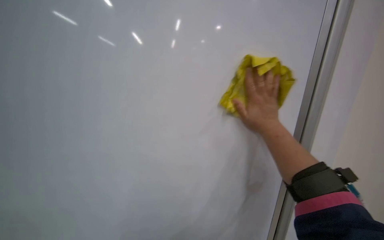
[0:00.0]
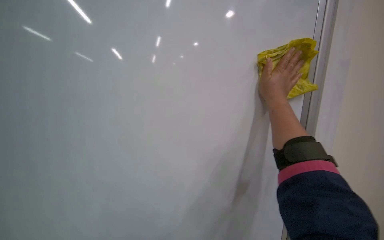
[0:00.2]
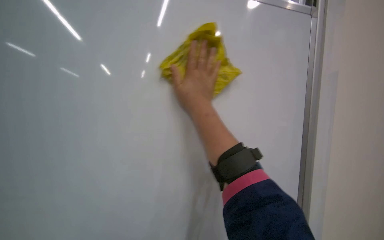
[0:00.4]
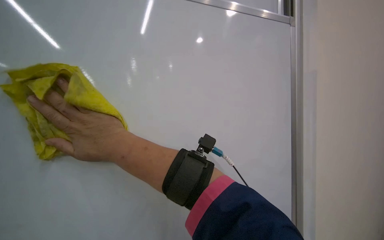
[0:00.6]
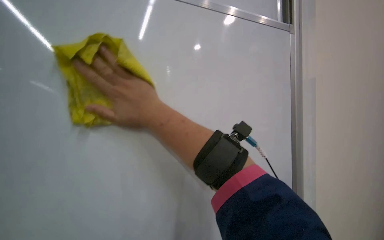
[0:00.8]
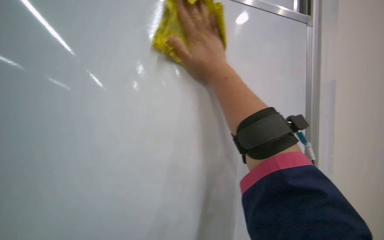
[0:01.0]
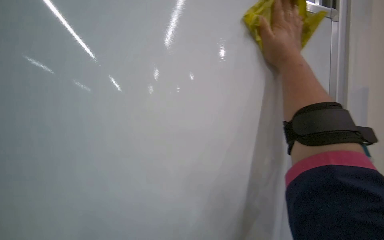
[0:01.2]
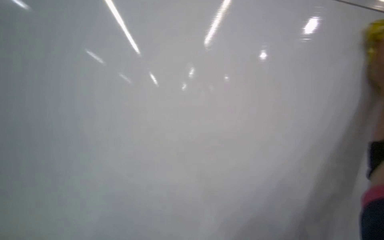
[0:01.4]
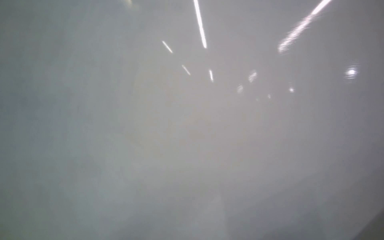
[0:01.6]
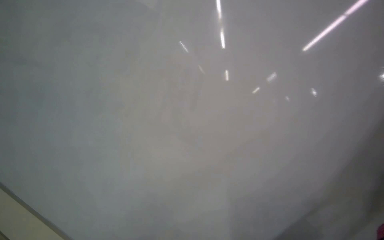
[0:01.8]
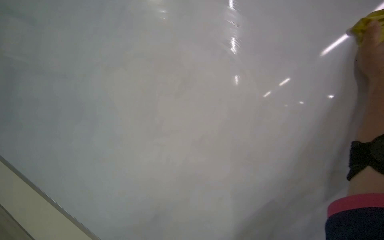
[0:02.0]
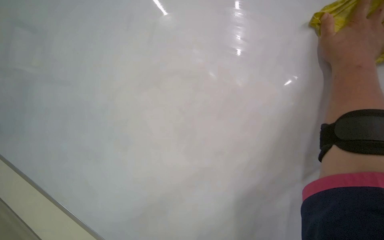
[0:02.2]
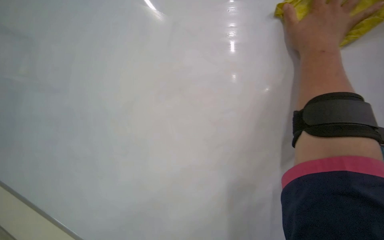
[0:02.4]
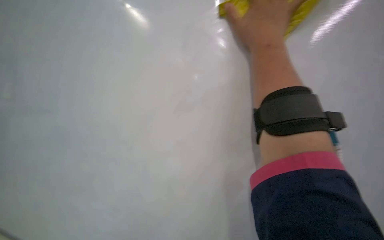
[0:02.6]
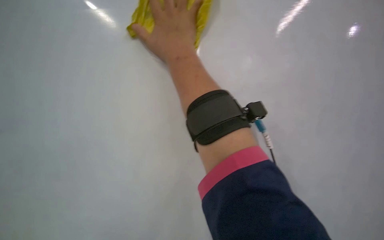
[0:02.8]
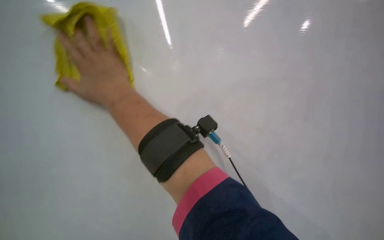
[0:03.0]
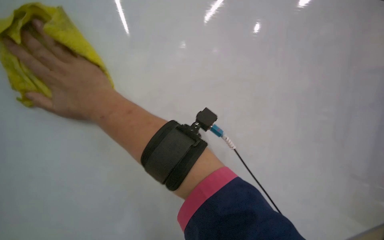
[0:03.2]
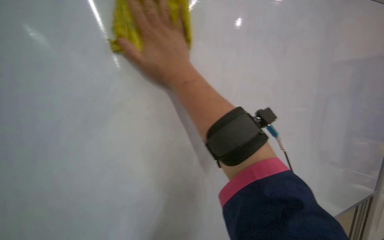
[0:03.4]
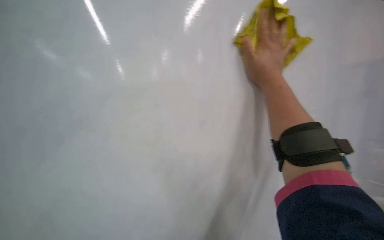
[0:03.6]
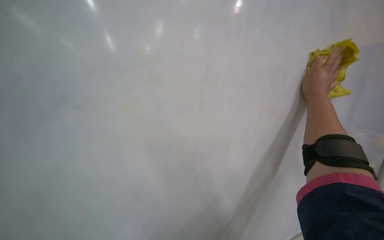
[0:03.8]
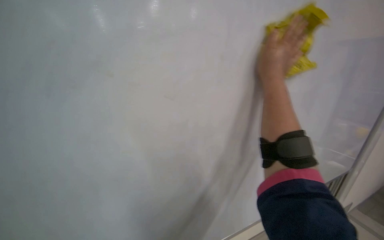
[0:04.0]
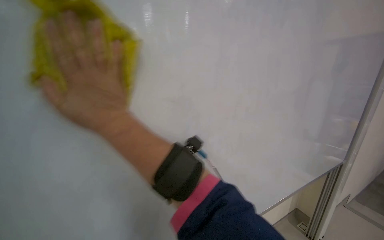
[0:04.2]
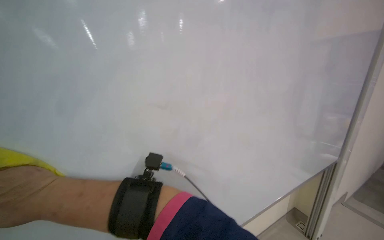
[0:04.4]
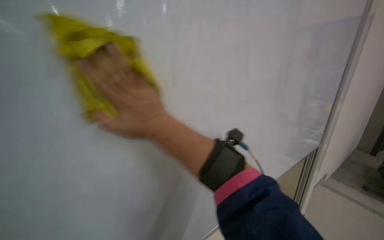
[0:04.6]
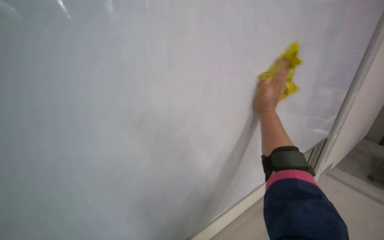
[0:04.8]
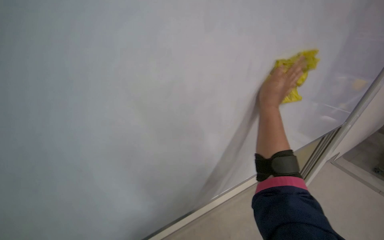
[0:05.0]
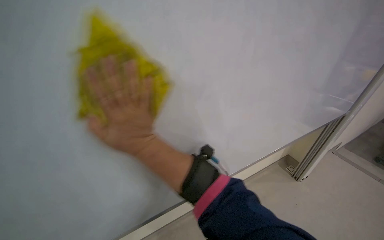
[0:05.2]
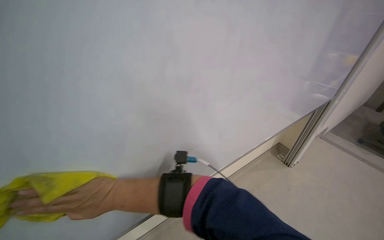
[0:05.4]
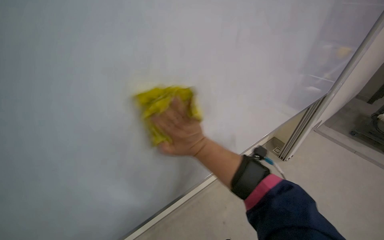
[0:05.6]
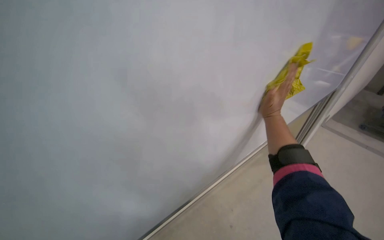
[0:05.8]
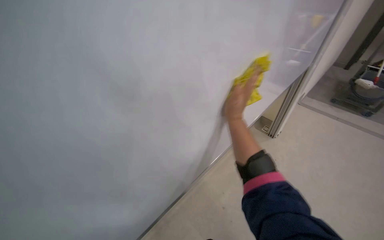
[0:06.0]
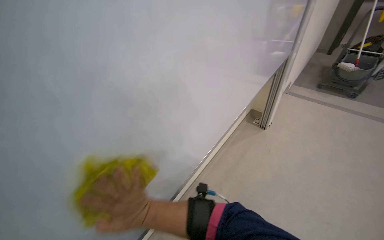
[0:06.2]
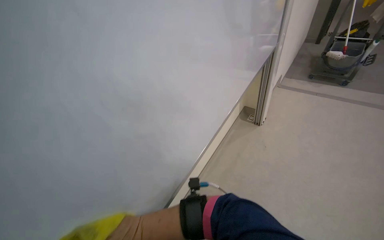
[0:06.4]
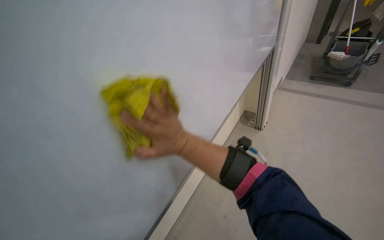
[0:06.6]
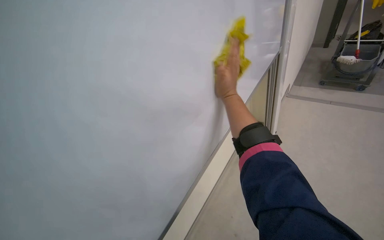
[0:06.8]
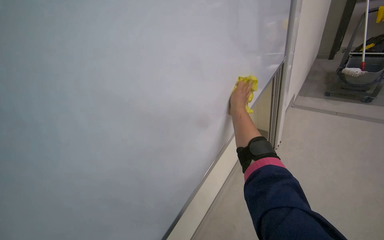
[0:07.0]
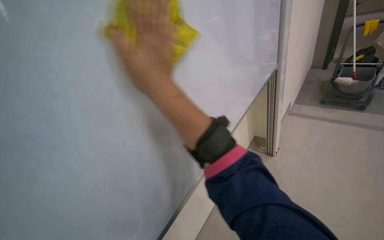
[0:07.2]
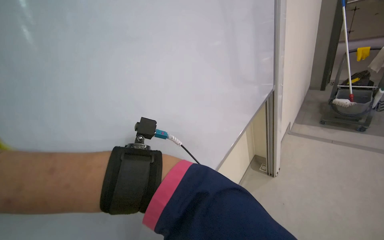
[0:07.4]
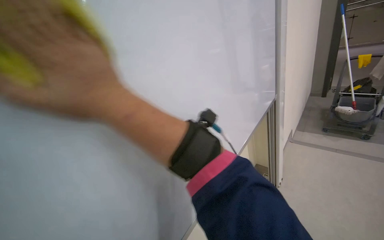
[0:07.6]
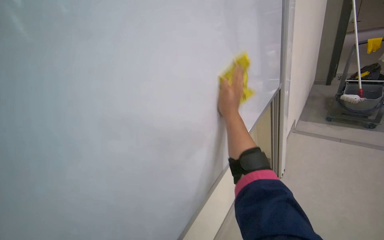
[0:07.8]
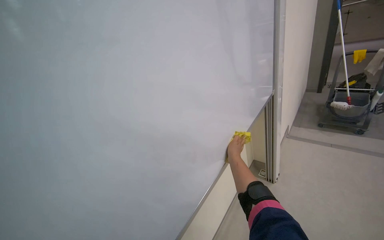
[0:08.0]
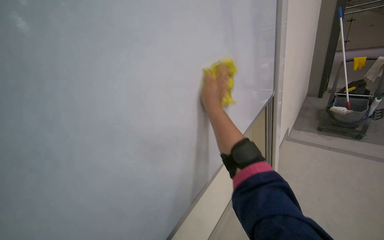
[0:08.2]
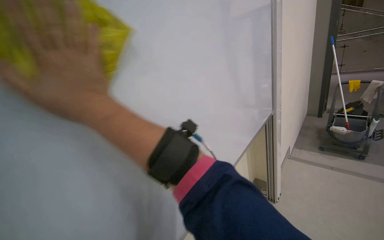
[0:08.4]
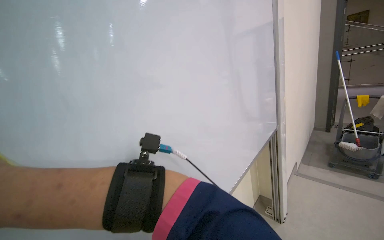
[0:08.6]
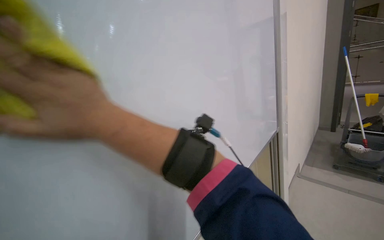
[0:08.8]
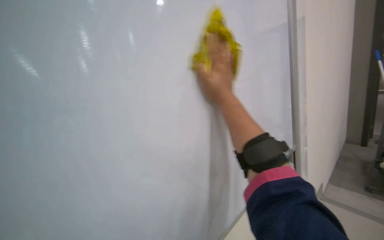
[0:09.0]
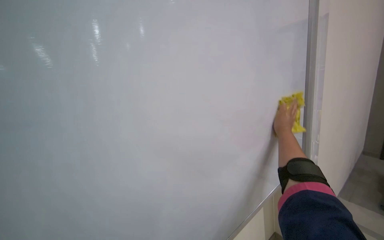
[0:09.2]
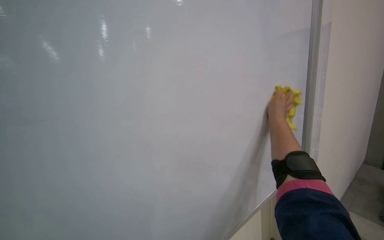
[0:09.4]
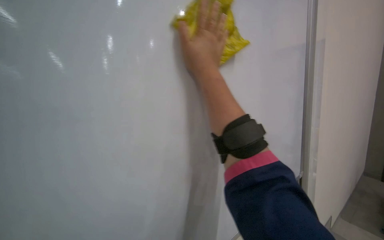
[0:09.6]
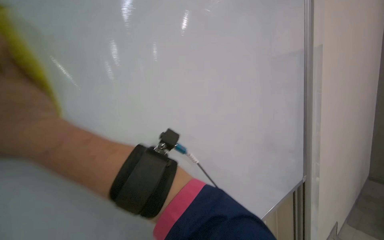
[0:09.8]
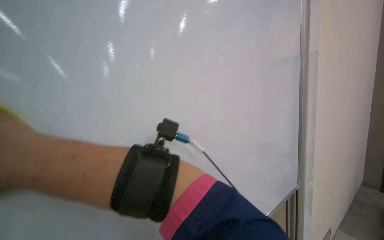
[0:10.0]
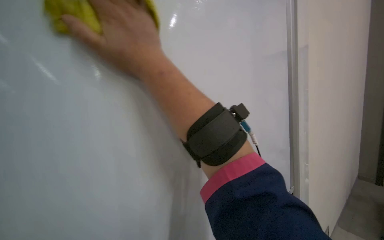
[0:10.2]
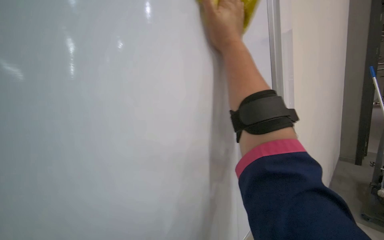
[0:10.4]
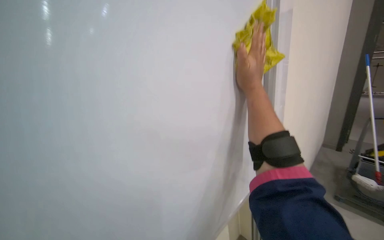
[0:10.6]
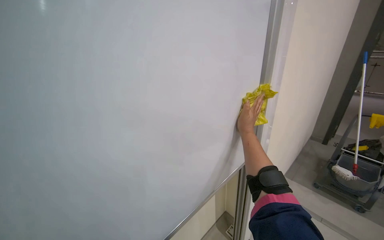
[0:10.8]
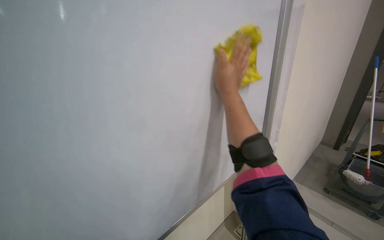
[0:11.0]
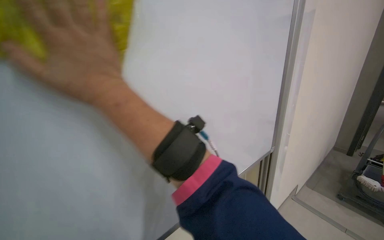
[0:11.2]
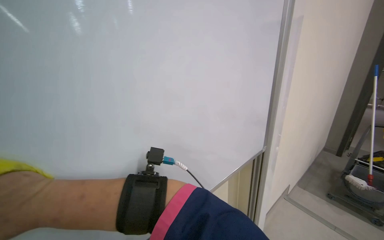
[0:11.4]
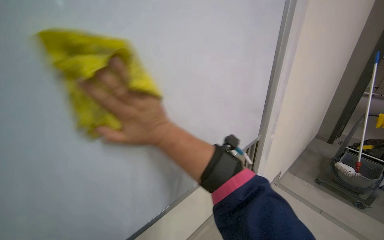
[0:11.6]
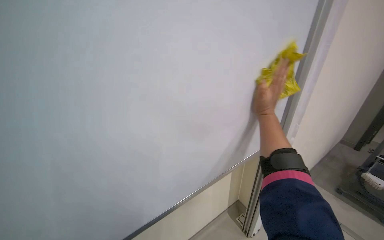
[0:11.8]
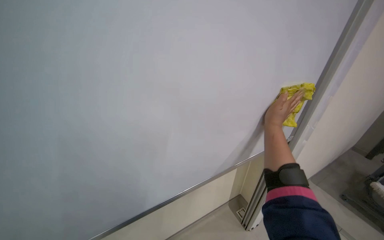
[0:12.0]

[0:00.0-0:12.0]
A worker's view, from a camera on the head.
Job: wiping surfaces.
The whole recording: Cleaning whiteboard. The worker prepares cleaning supplies and wipes the whiteboard with a cloth and cleaner.
0:03.0 to 0:04.4: The head rotates approximately 40 degrees to the left. The view tilts about 30 degrees downward.
0:06.0 to 0:07.6: The camera pitches upward, by about 20 degrees. The right hand travels down the picture and back again, about 40 cm each way.
0:09.0 to 0:10.4: The wearer looks roughly 35 degrees further to the right.
0:10.4 to 0:12.0: The view tilts some 15 degrees downward.

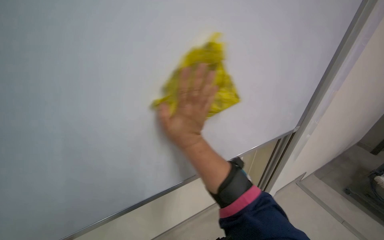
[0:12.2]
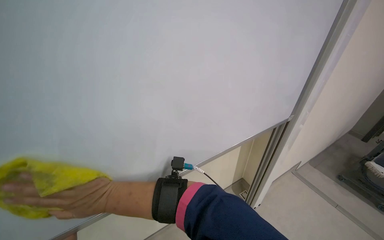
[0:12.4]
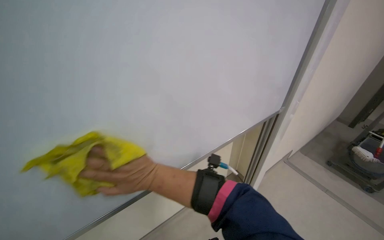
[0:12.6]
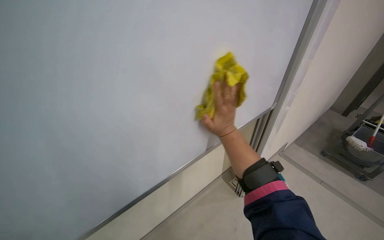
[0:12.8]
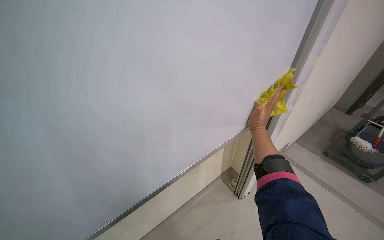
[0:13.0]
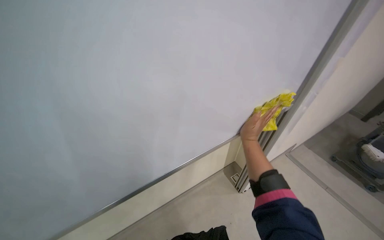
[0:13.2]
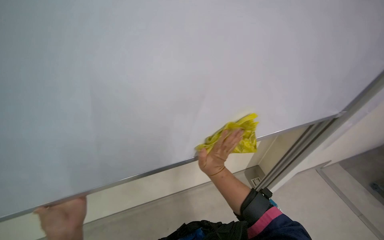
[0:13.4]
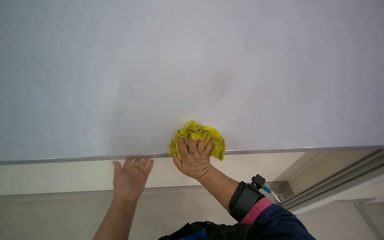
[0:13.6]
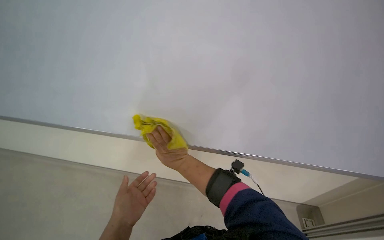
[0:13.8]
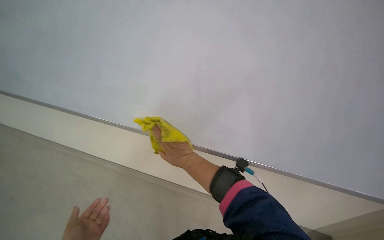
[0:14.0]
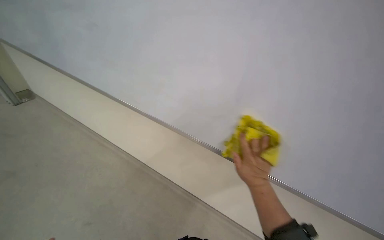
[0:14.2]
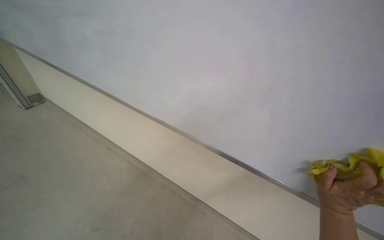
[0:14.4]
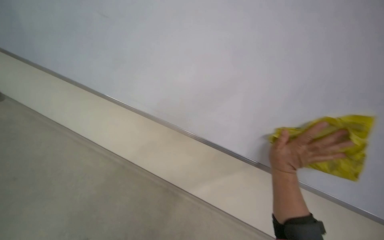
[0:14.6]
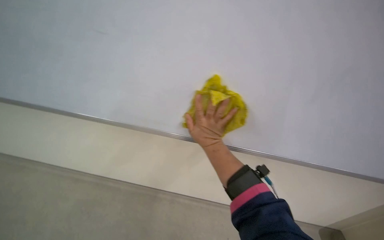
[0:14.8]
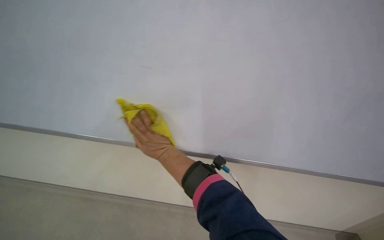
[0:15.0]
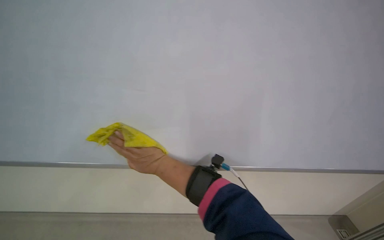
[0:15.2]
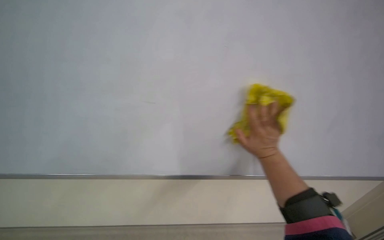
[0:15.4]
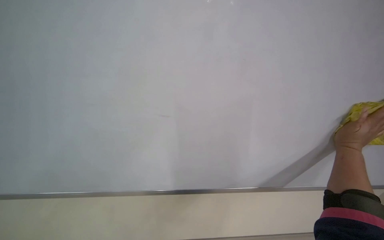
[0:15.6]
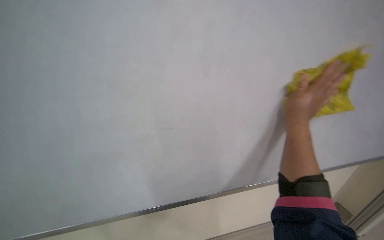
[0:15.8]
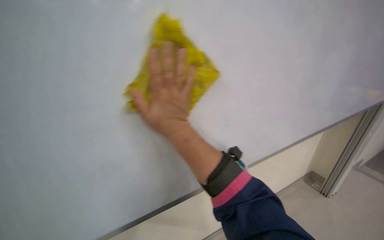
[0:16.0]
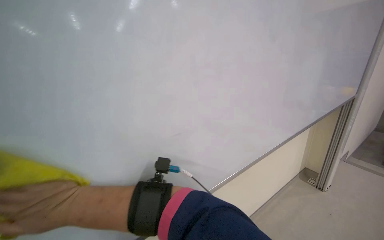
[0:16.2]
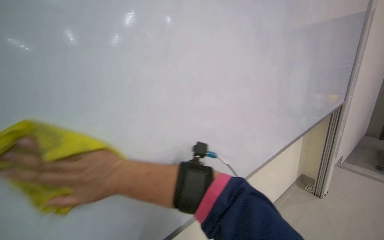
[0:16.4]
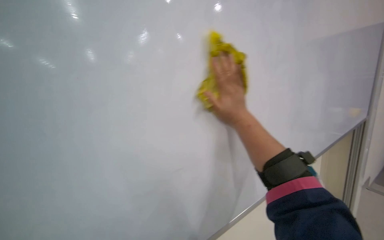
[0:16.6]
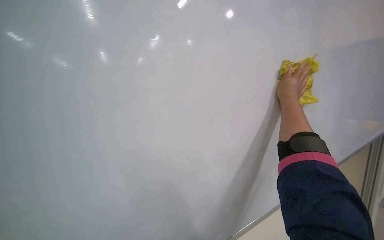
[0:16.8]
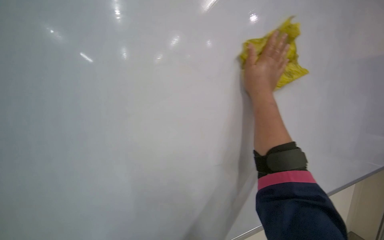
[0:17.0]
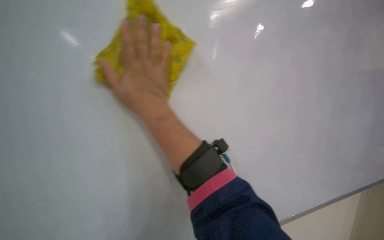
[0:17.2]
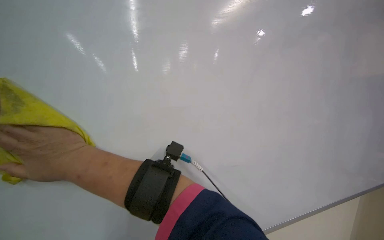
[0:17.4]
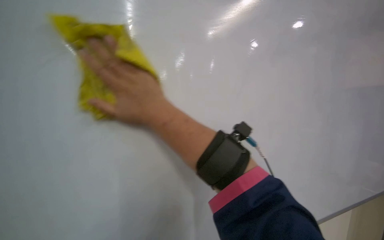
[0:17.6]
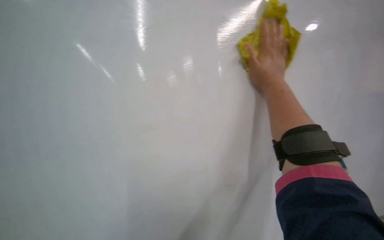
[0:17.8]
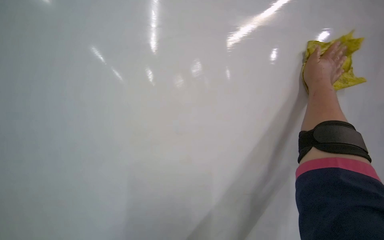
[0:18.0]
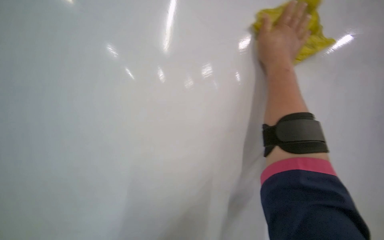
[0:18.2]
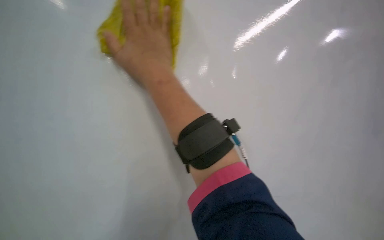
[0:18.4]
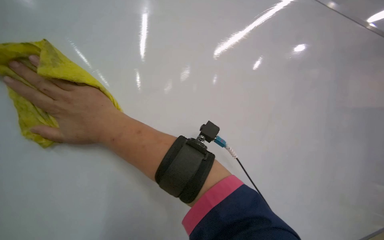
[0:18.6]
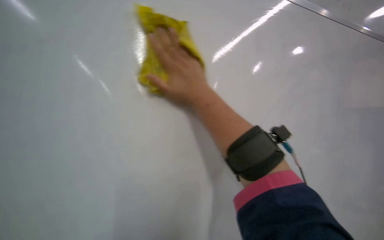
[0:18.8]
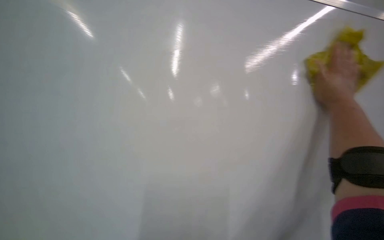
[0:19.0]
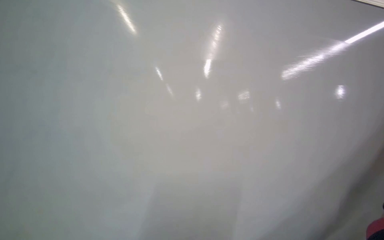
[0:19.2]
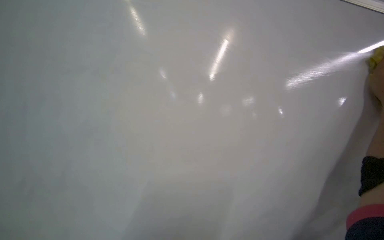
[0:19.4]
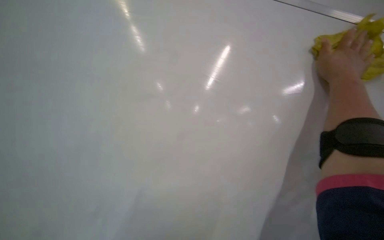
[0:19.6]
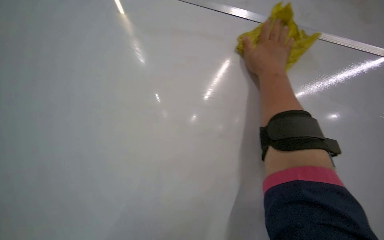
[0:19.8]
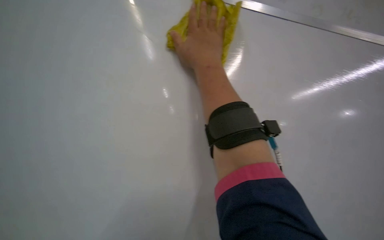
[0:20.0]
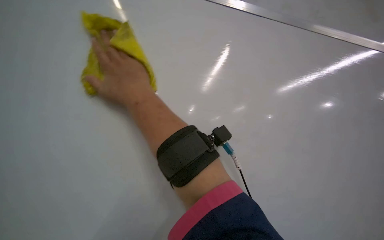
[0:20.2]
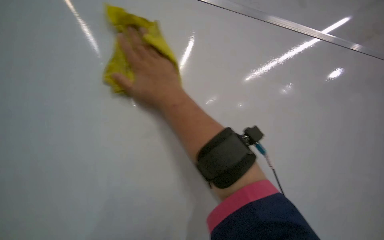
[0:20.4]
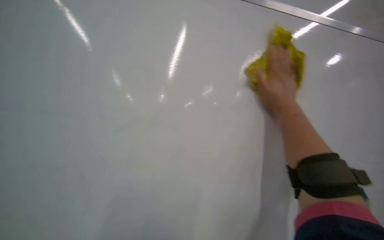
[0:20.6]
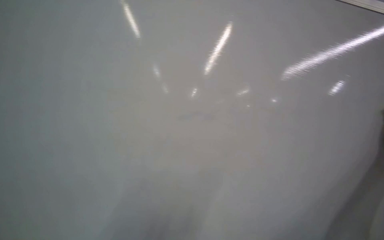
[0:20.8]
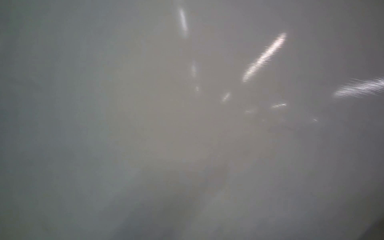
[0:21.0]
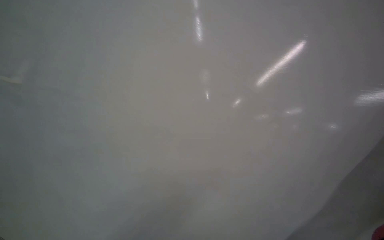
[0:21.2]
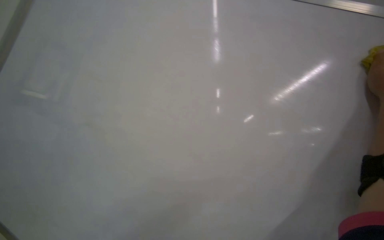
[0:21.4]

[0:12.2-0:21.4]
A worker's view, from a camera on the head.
Job: wiping surfaces.
The whole recording: Cleaning whiteboard. The worker prepares cleaning supplies and wipes the whiteboard with a cloth and cleaner.
0:12.2 to 0:13.8: The camera pitches downward, by about 15 degrees.
0:16.8 to 0:18.4: The camera sweeps to the left, by some 20 degrees. The view tips downward by roughly 15 degrees.
0:19.8 to 0:21.4: The head rotates about 35 degrees to the right.
